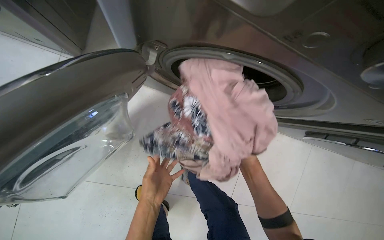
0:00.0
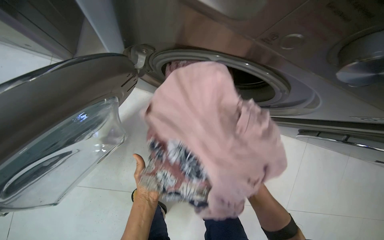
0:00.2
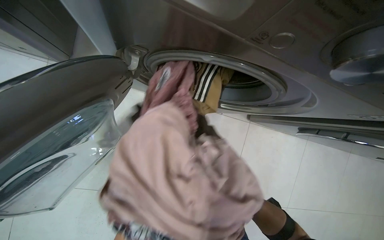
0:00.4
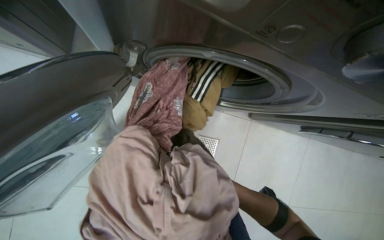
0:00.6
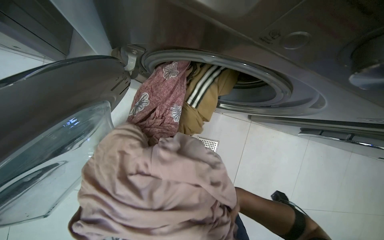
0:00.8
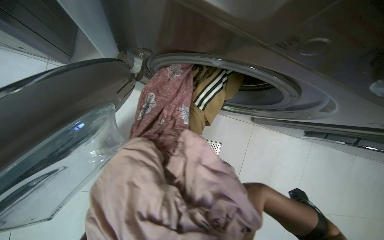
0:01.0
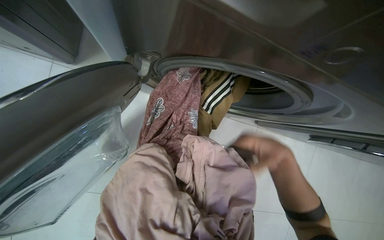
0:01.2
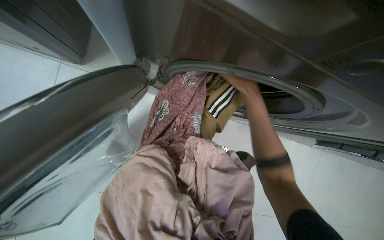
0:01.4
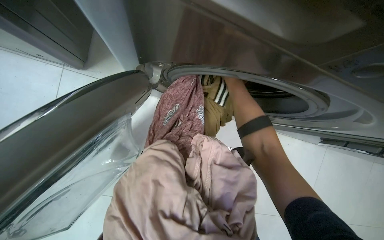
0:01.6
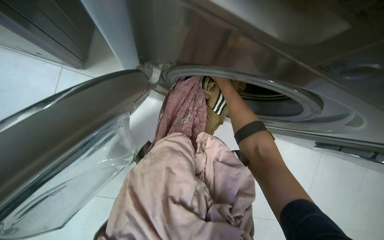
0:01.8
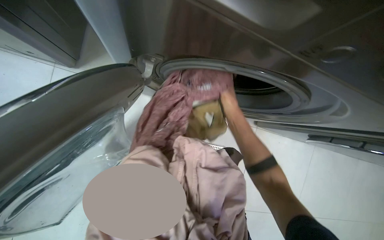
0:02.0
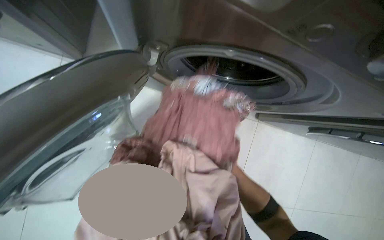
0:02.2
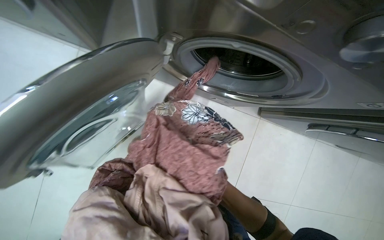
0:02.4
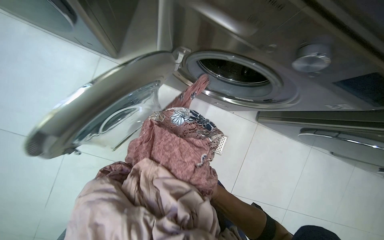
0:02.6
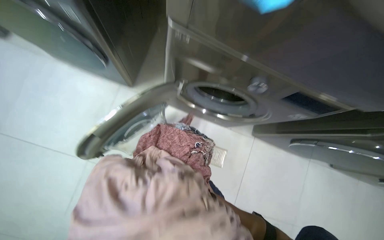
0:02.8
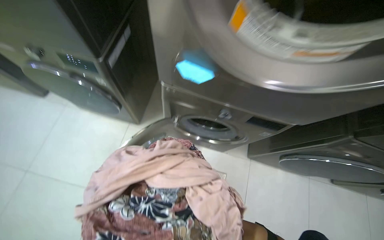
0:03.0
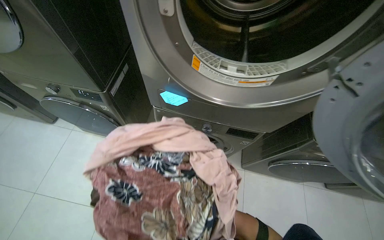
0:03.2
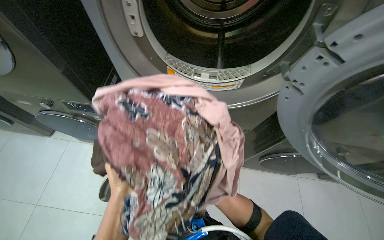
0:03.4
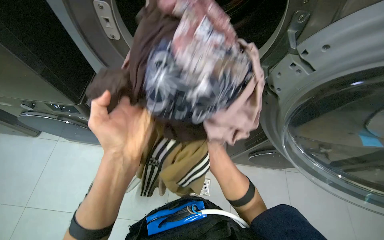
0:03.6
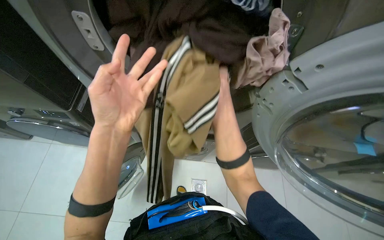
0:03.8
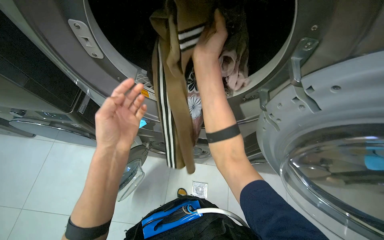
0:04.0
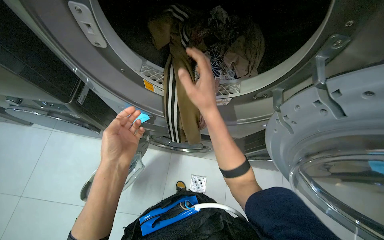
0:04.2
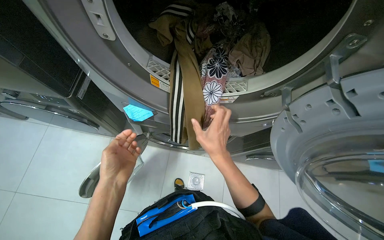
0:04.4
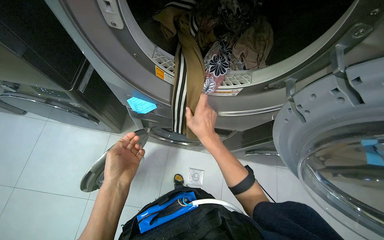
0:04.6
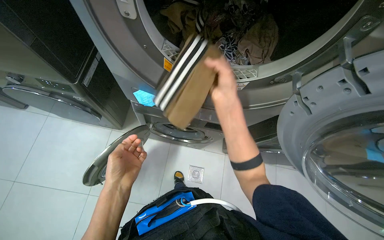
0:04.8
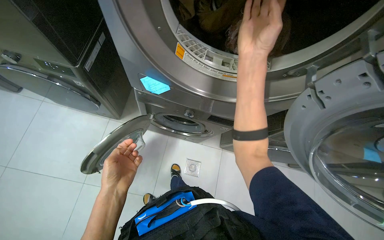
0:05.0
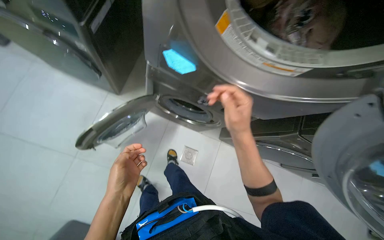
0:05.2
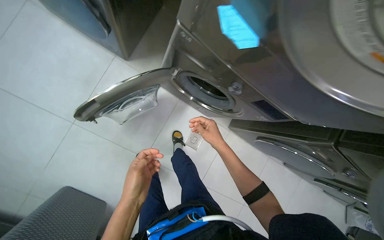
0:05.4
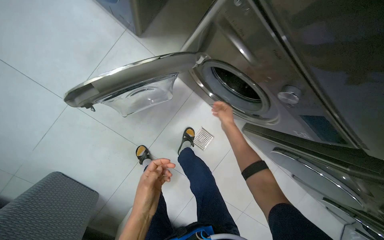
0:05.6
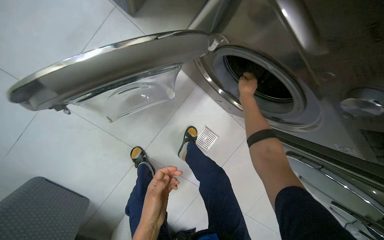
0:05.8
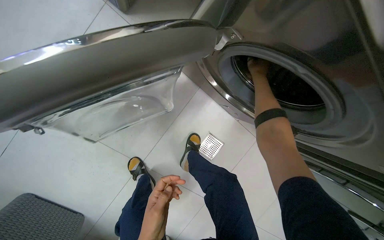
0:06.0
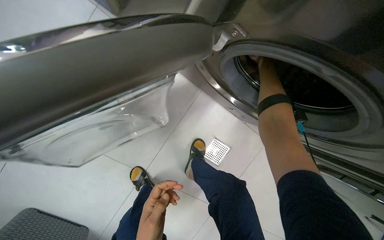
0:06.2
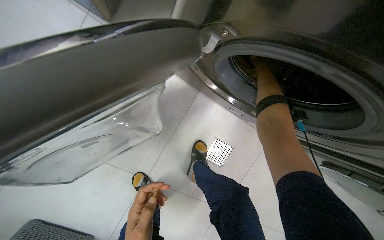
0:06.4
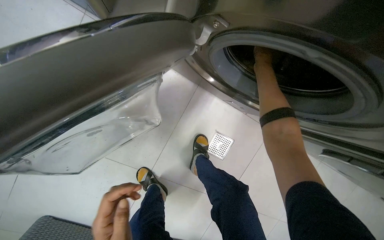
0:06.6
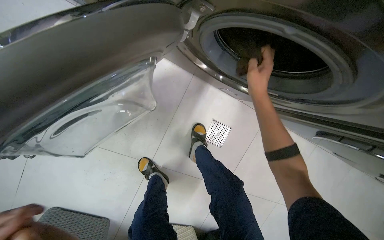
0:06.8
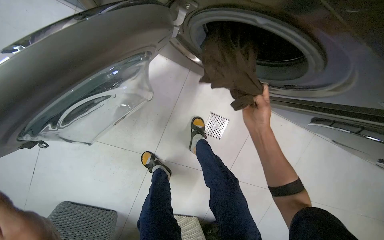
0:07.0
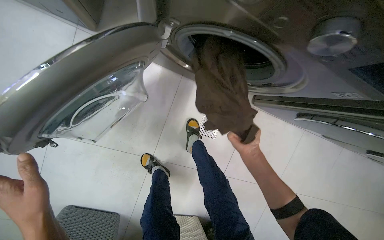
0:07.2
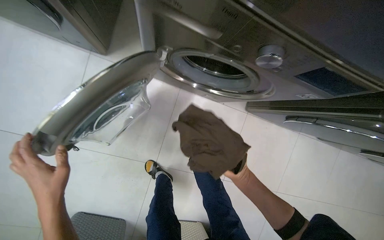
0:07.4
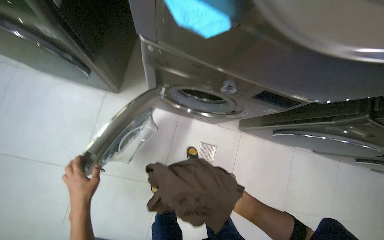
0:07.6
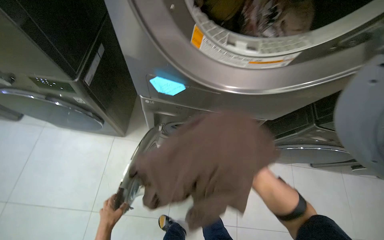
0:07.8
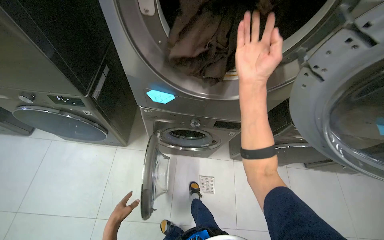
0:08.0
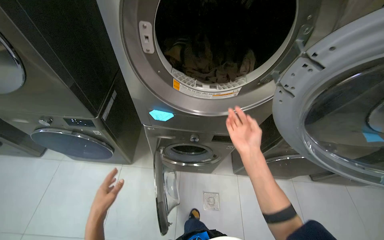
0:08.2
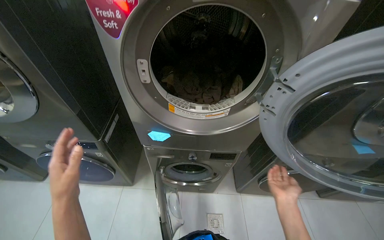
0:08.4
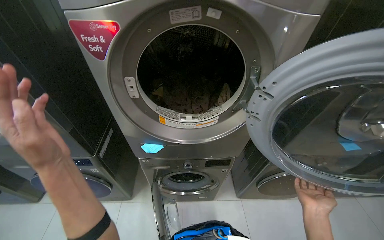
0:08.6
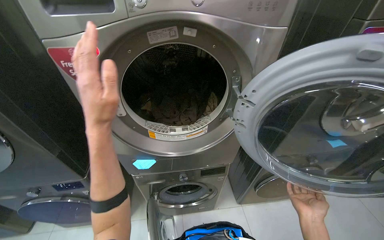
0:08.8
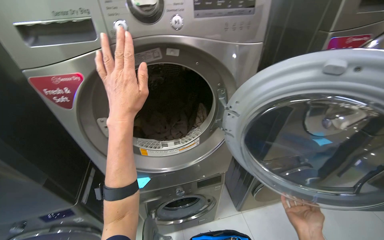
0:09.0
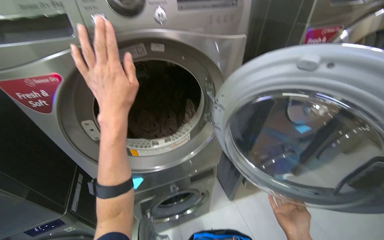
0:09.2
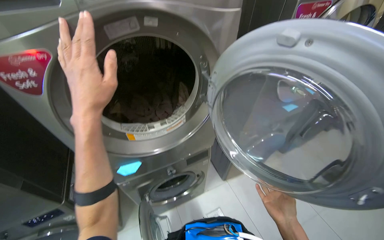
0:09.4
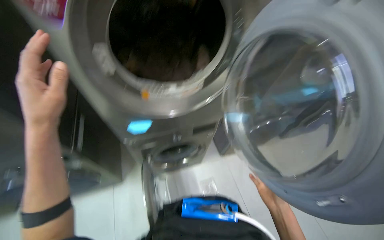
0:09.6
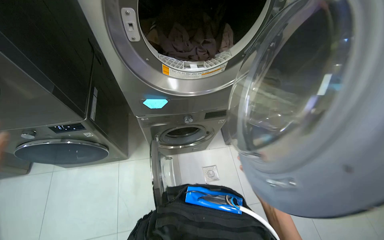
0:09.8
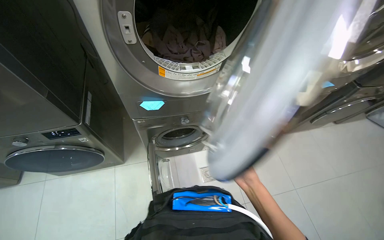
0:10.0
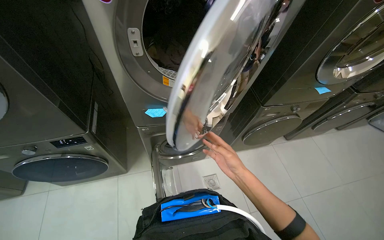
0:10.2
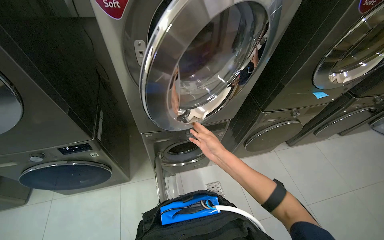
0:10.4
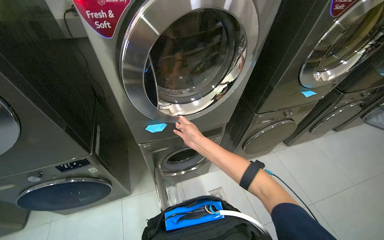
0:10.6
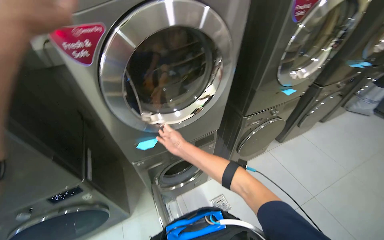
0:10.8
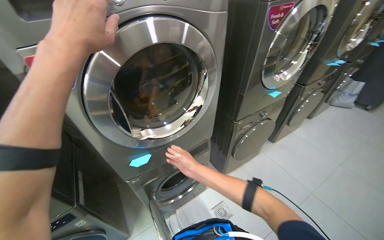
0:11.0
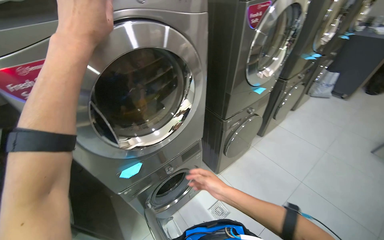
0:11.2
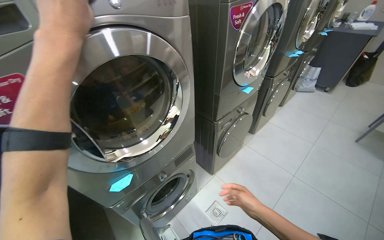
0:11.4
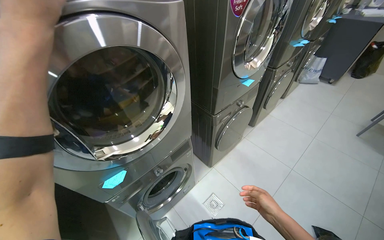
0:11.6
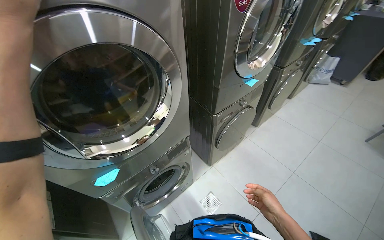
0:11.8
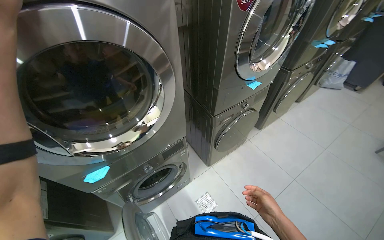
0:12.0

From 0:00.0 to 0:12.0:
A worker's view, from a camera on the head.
Job: managing laundry.
The whole recording: Unloading laundry from machines. The worker opens washing machine doors, removes sticky notes, and unloads clothes from multiple machines.
From 0:01.6 to 0:03.0: The head travels about 50 cm.
From 0:04.4 to 0:06.0: The camera is carried about 50 cm. The view tilts approximately 25 degrees downward. The scene rotates clockwise by approximately 30 degrees.
From 0:07.6 to 0:09.0: The head travels some 50 cm. The camera pitches upward, by some 40 degrees. The scene rotates counterclockwise by roughly 30 degrees.
From 0:09.0 to 0:10.4: The view tilts some 15 degrees downward.

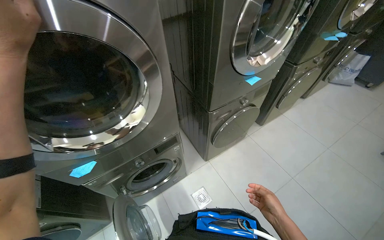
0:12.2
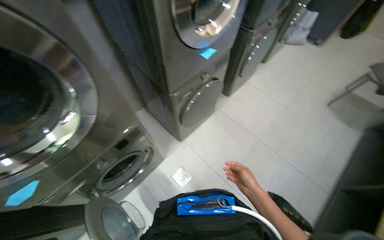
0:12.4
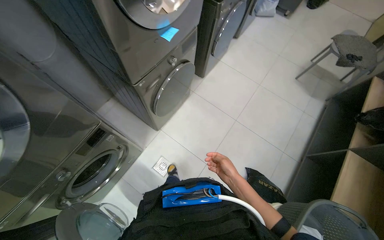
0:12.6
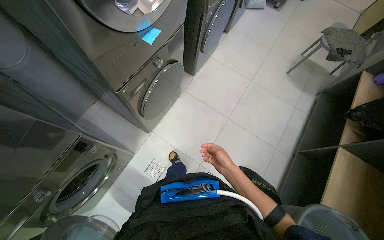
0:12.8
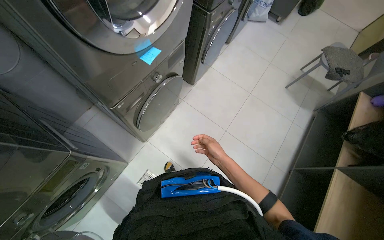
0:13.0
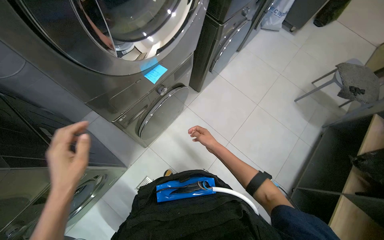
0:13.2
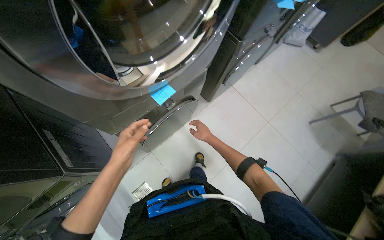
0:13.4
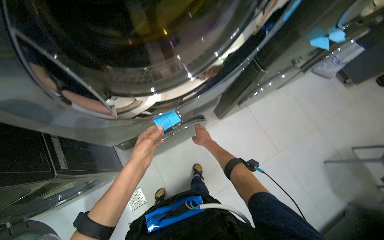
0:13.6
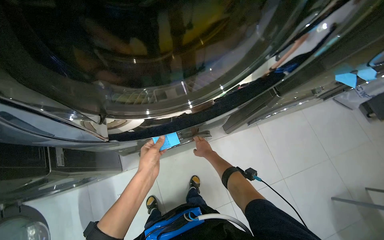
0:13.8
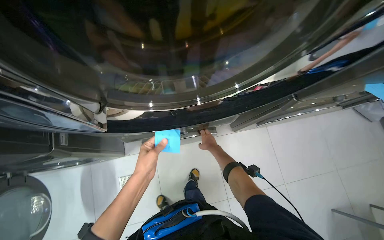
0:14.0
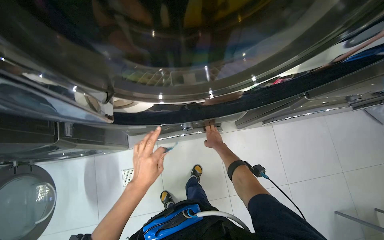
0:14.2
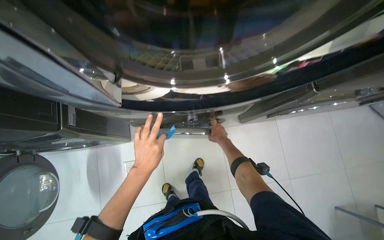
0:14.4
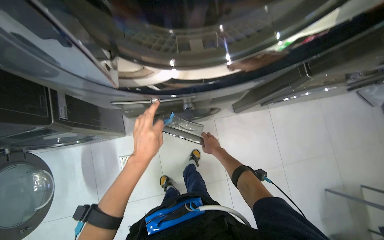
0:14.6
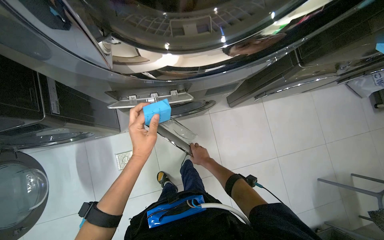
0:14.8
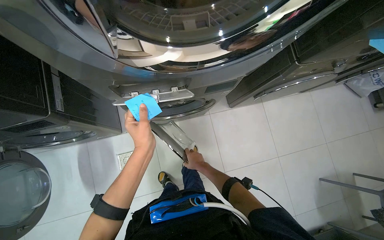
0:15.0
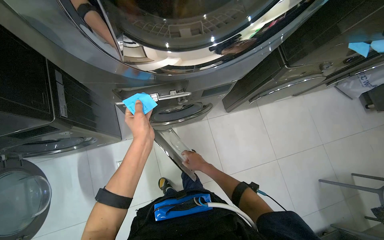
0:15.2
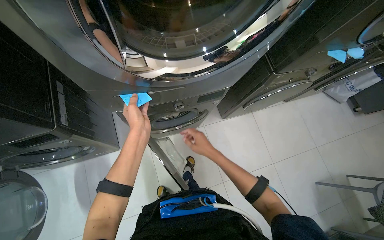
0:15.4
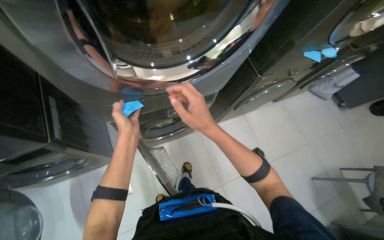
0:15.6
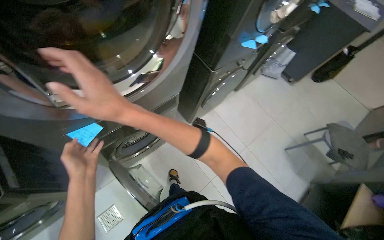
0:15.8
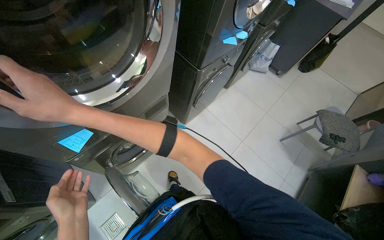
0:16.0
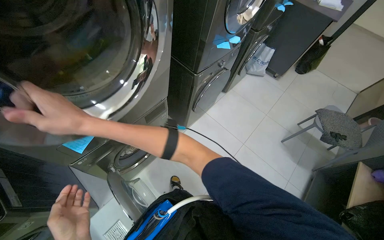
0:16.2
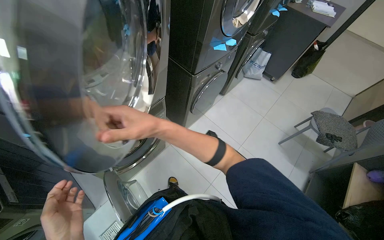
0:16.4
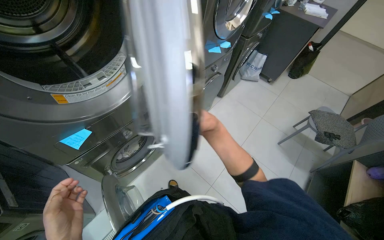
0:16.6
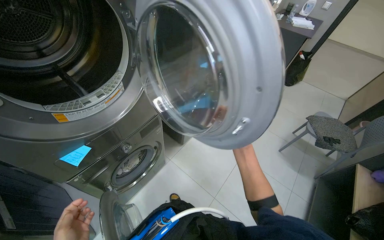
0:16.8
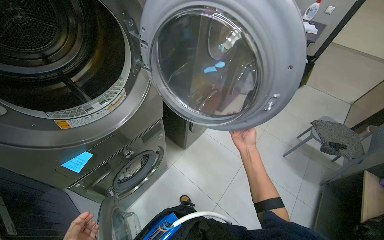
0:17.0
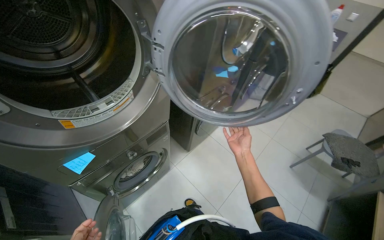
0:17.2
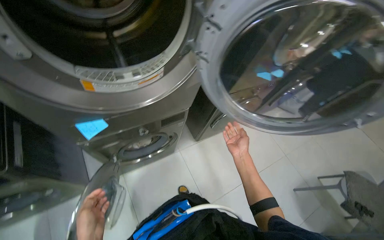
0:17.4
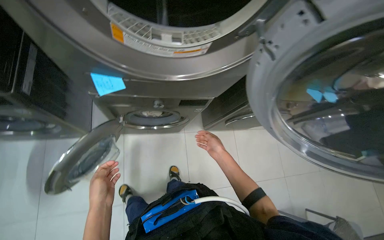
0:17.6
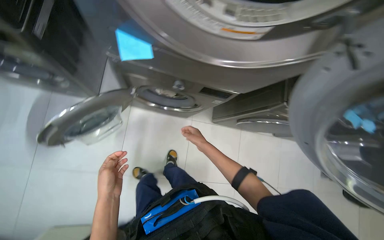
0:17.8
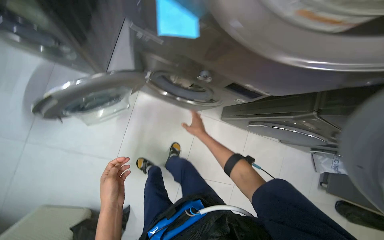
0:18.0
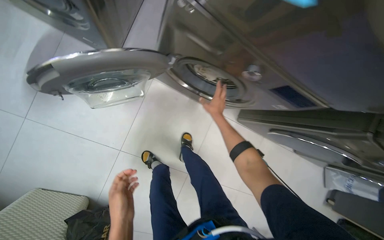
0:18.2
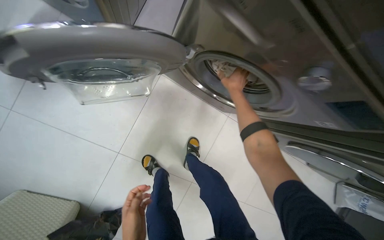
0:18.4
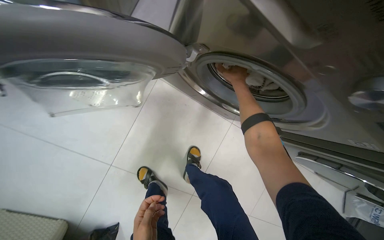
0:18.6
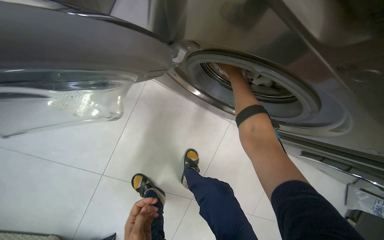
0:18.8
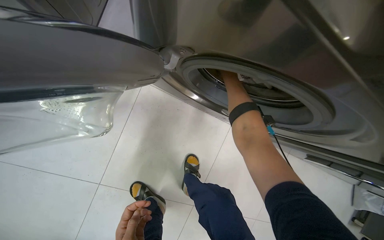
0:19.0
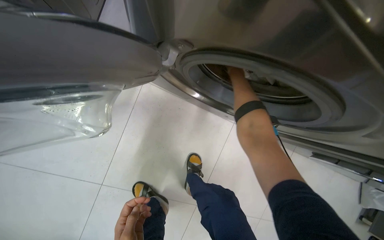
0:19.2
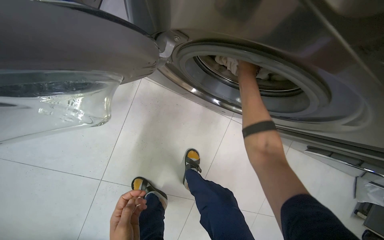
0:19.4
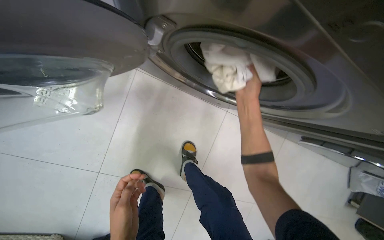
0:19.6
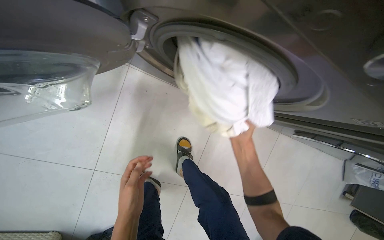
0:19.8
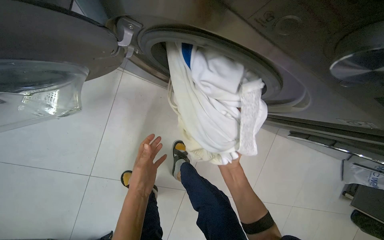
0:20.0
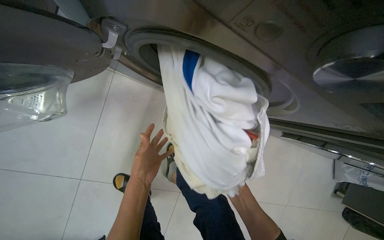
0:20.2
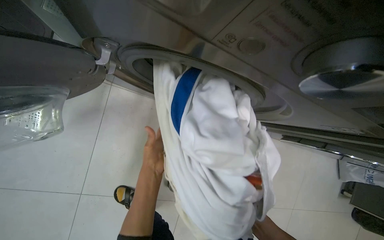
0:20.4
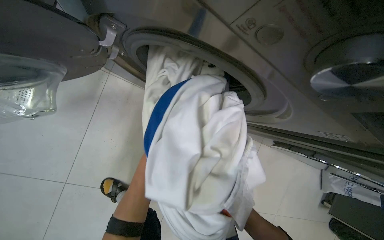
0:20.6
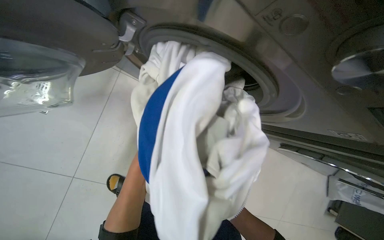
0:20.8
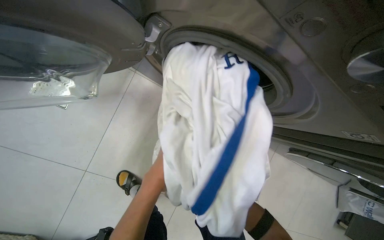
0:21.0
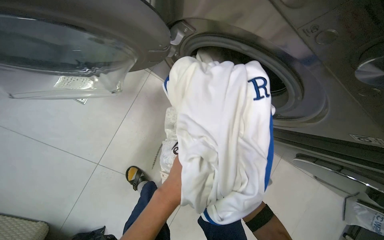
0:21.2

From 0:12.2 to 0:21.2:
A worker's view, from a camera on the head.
Job: managing laundry.
The whole recording: Unloading laundry from machines. The worker opens washing machine doors, removes sticky notes, and unloads clothes from multiple machines.
From 0:12.2 to 0:13.8: The wearer moves about 70 cm. The view tilts some 15 degrees downward.
From 0:13.8 to 0:15.2: The right hand moves down the picture, about 20 cm.
From 0:15.2 to 0:16.6: The head rotates roughly 35 degrees to the right. The wearer looks roughly 15 degrees further upward.
From 0:16.6 to 0:18.2: The camera travels about 40 cm. The wearer looks roughly 70 degrees further to the left. The view tilts approximately 20 degrees downward.
From 0:18.2 to 0:19.8: The right hand heads to the right and down the picture, covering approximately 15 cm.
